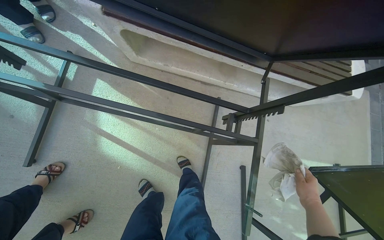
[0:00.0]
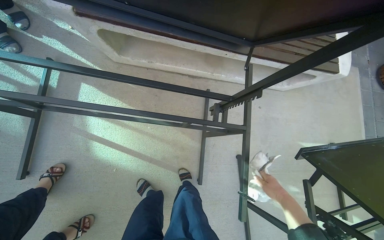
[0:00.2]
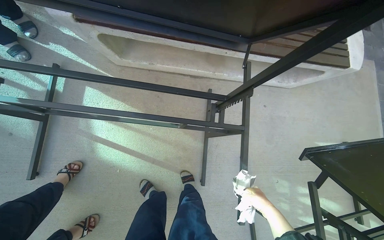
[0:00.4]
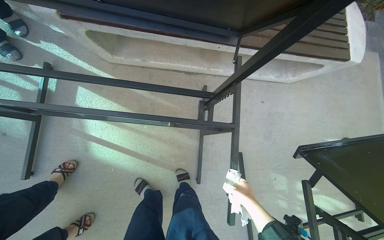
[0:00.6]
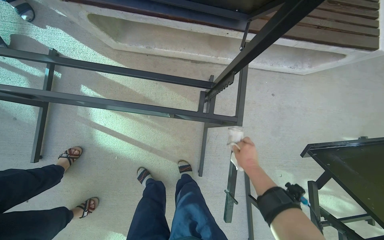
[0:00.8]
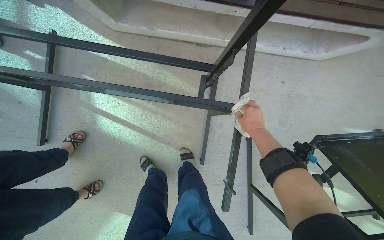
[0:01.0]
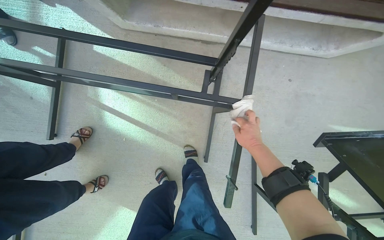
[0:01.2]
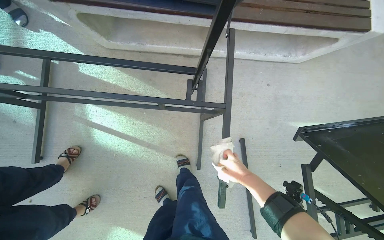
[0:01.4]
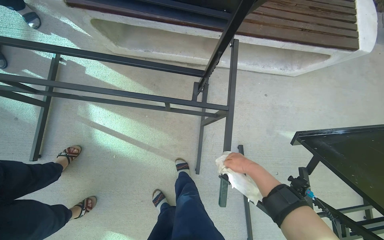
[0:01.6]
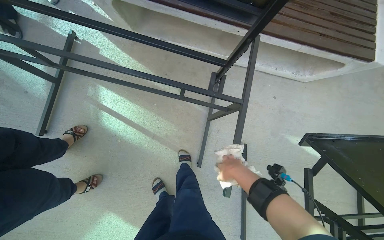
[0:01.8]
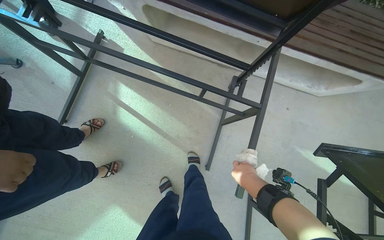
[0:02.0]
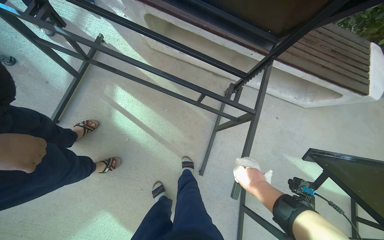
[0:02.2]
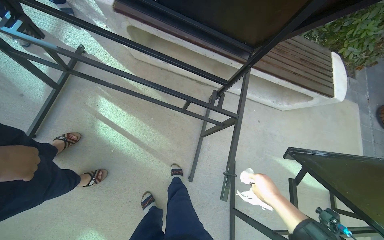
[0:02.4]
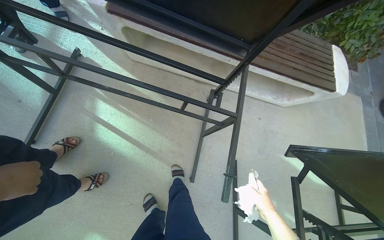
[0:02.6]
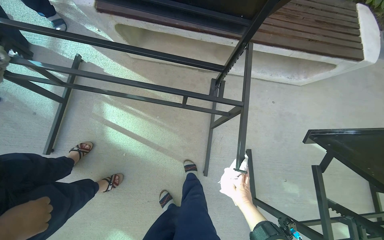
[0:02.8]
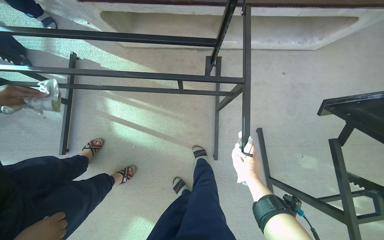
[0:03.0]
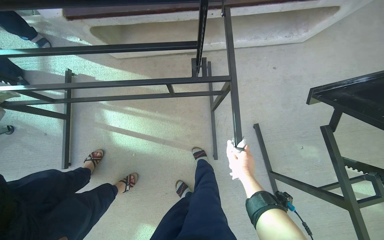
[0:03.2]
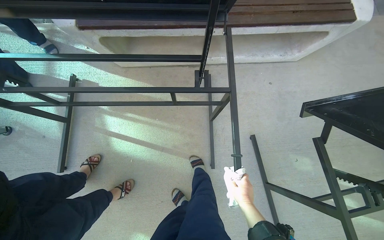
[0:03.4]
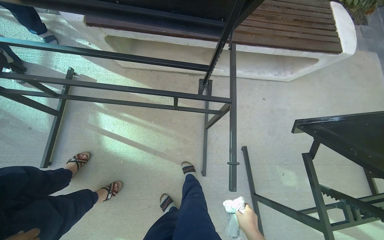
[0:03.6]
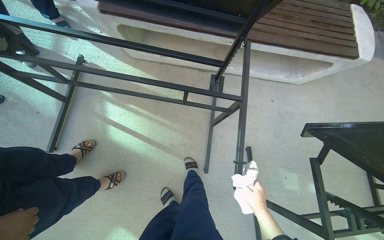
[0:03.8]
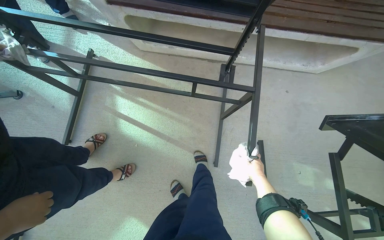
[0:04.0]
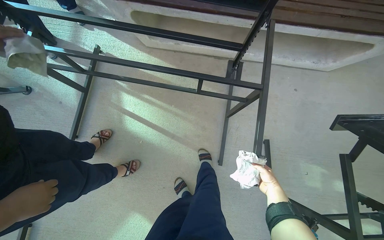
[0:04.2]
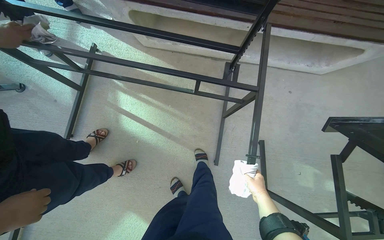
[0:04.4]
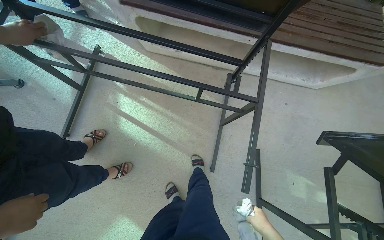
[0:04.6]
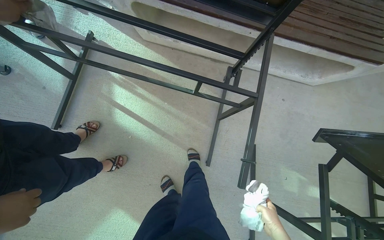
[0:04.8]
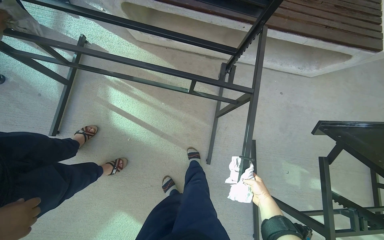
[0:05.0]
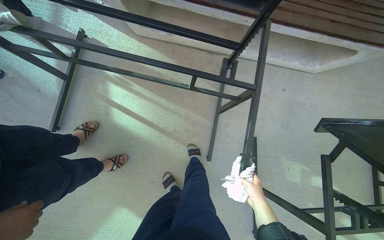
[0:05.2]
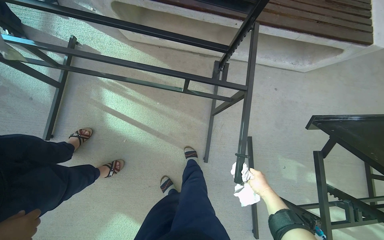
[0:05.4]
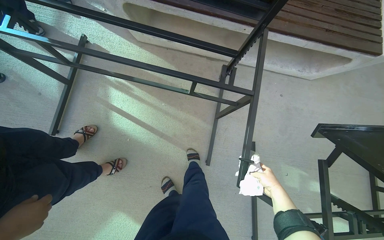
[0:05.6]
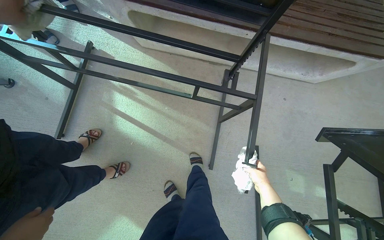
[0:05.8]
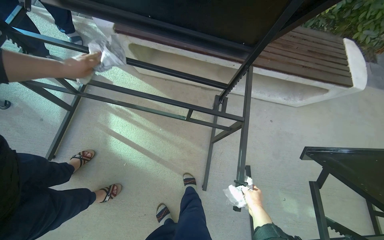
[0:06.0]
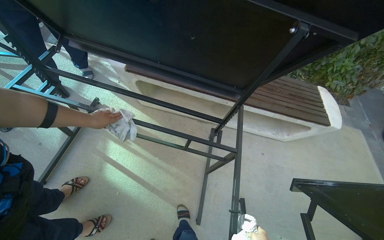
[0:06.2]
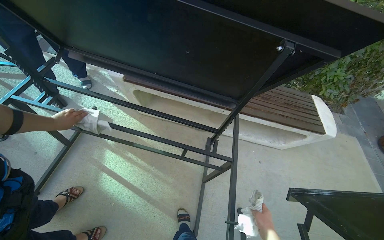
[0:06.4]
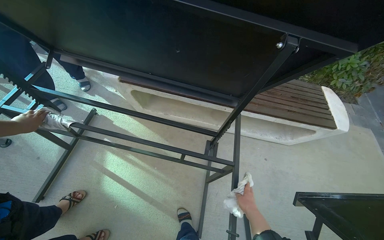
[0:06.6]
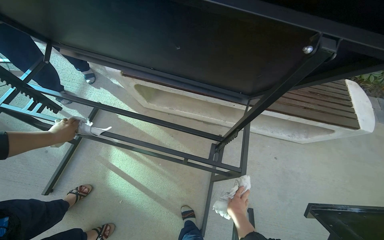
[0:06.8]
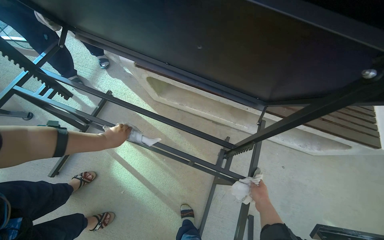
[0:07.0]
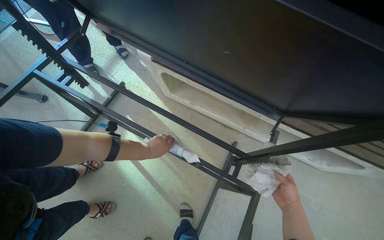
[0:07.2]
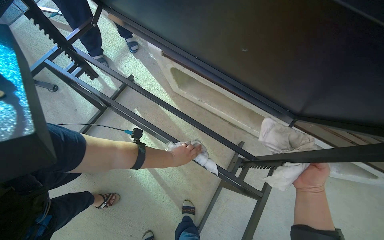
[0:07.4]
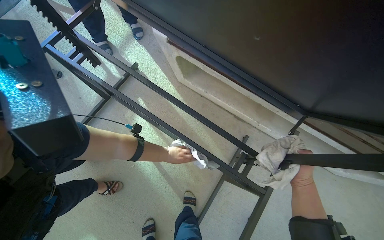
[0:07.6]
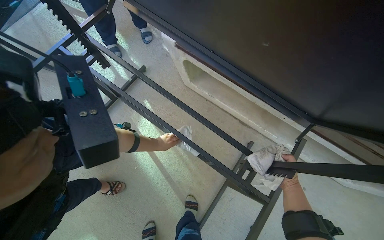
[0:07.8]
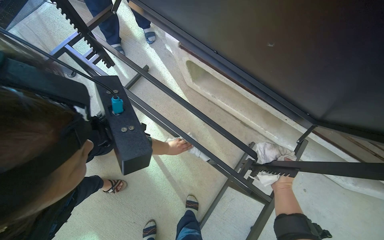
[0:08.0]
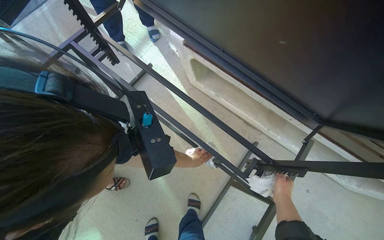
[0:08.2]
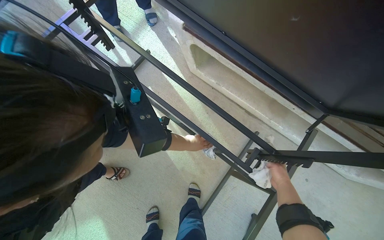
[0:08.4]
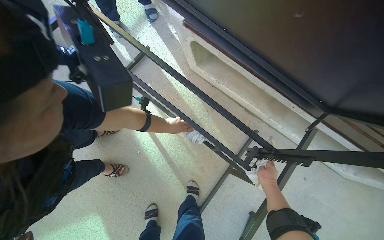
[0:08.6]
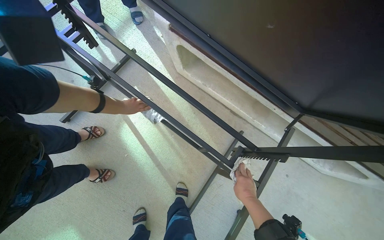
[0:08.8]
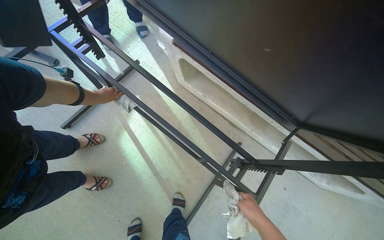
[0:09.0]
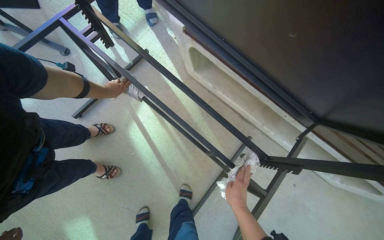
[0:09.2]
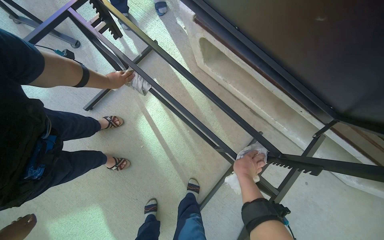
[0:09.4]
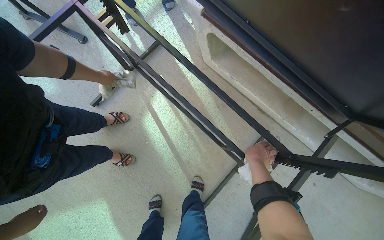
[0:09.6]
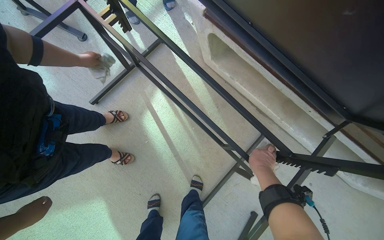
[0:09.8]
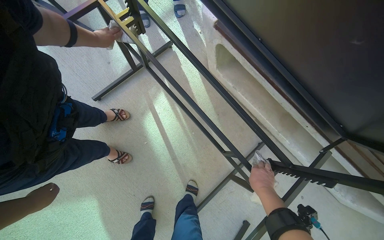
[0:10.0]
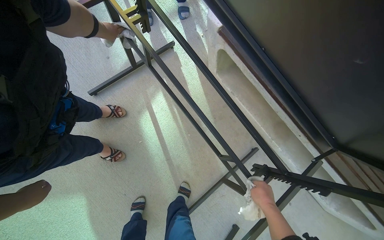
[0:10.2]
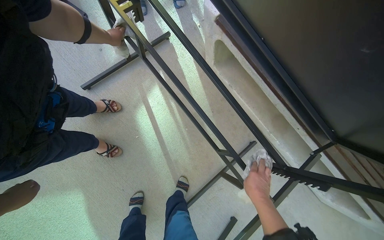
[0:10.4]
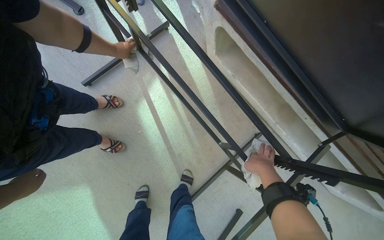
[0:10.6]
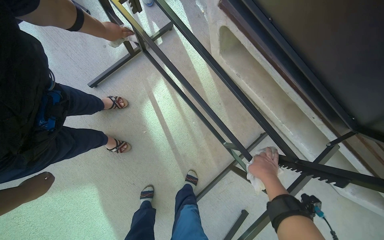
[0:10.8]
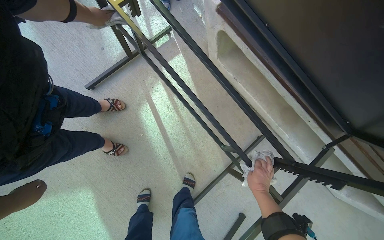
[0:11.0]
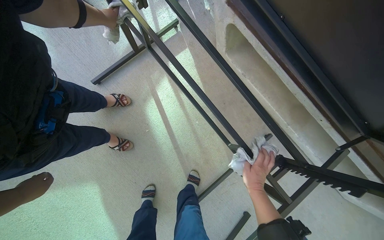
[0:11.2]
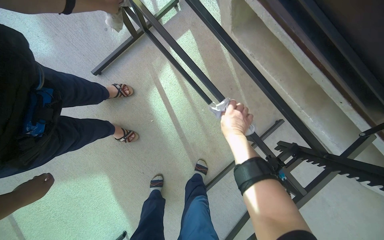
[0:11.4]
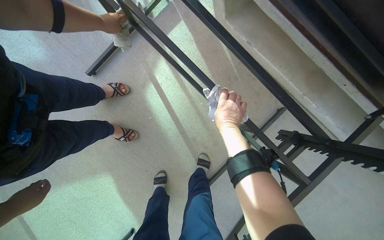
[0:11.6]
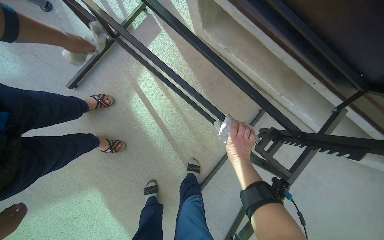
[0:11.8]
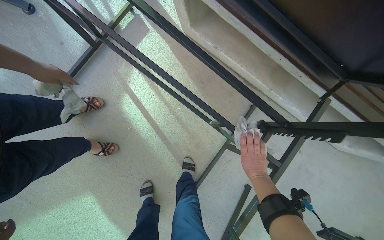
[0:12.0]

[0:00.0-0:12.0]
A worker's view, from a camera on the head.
Job: wiping surfaces.
The whole recording: Wiping outdoor table frame. The worker wipes the frames of several outdoor tables with a cloth.
0:00.0 to 0:01.6: The right hand shifts roughly 10 cm farther from the camera, and goes up the picture and returns, some 10 cm each way.
0:01.6 to 0:03.0: The right hand moves down the picture, roughly 15 cm.
0:06.0 to 0:07.6: The wearer's head swings roughly 20 degrees to the left.
0:07.6 to 0:09.0: The right hand shifts approximately 20 cm to the left and nearer to the camera.
0:10.4 to 0:12.0: The right hand goes up and down the picture, some 25 cm each way, reversing 3 times.

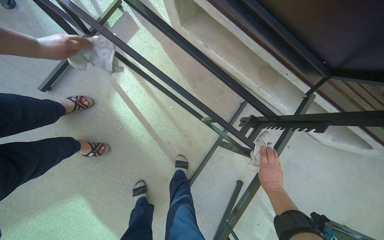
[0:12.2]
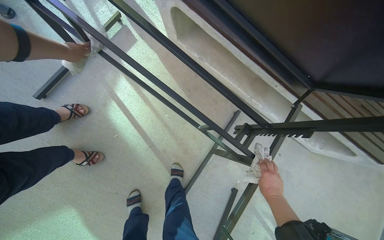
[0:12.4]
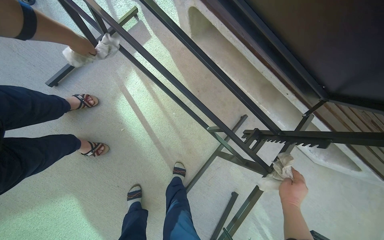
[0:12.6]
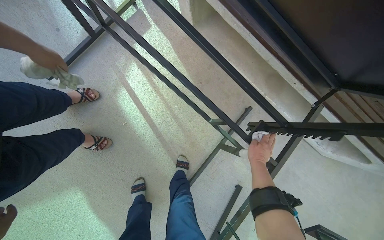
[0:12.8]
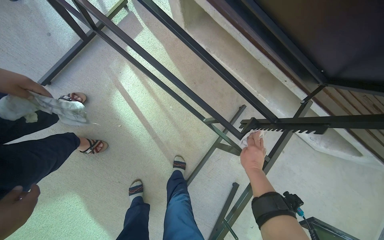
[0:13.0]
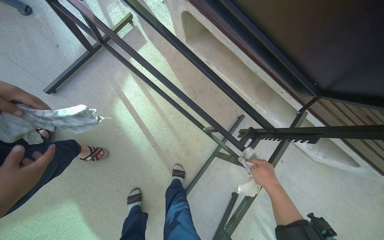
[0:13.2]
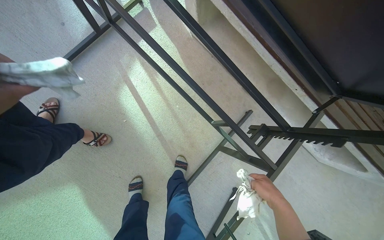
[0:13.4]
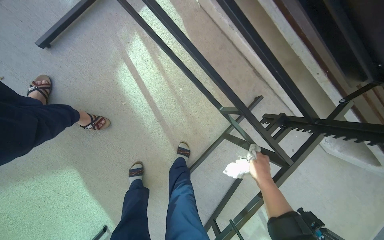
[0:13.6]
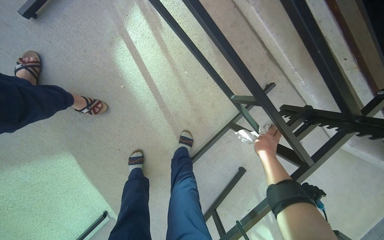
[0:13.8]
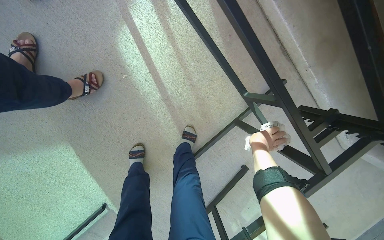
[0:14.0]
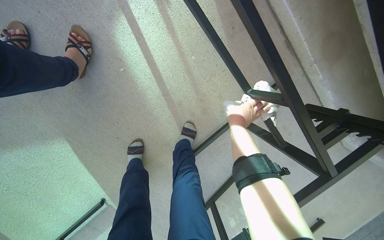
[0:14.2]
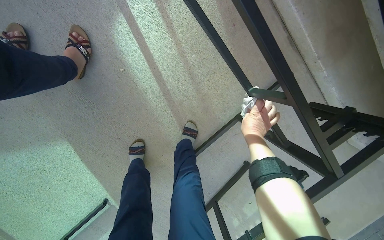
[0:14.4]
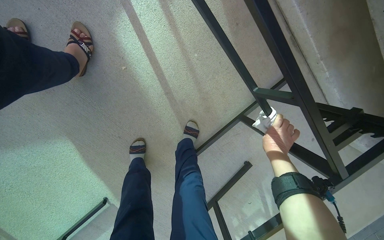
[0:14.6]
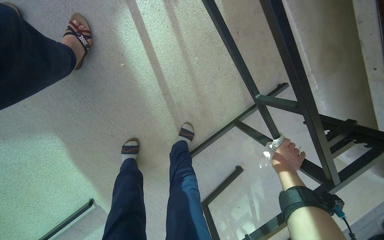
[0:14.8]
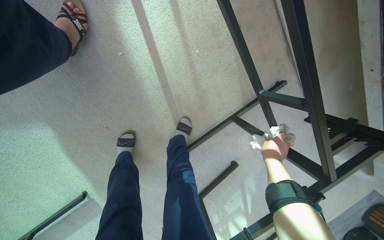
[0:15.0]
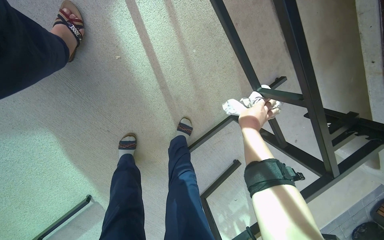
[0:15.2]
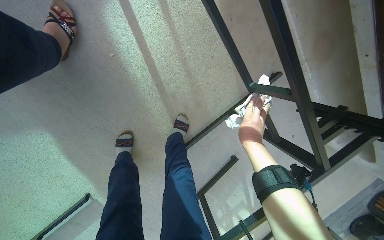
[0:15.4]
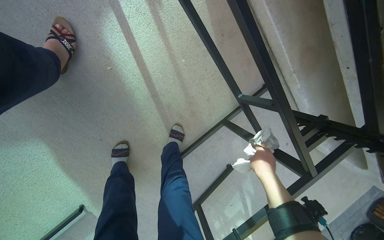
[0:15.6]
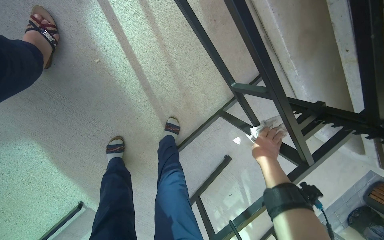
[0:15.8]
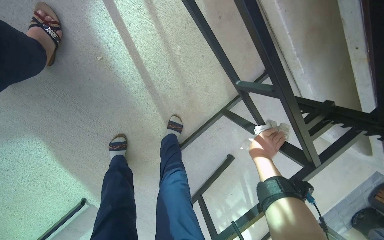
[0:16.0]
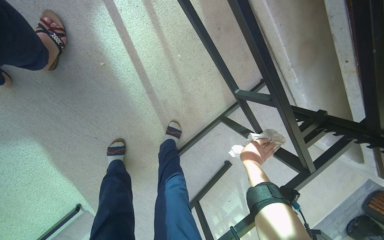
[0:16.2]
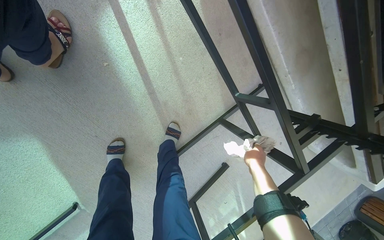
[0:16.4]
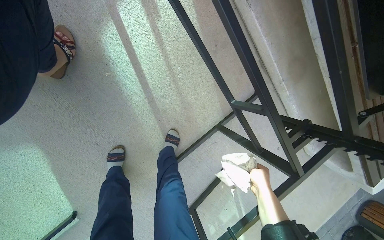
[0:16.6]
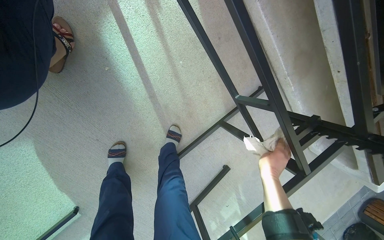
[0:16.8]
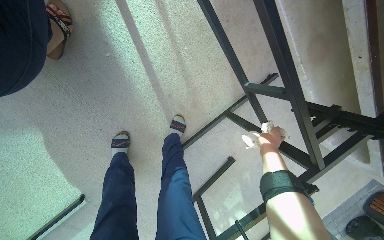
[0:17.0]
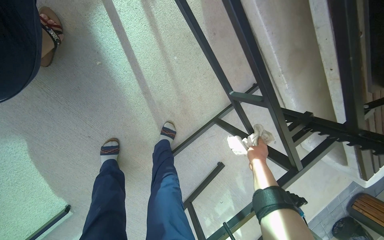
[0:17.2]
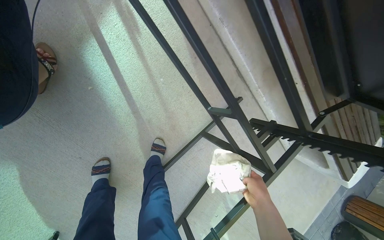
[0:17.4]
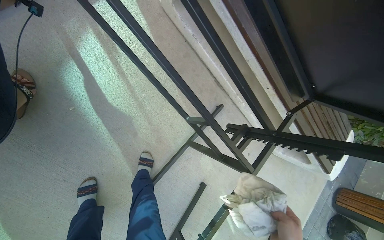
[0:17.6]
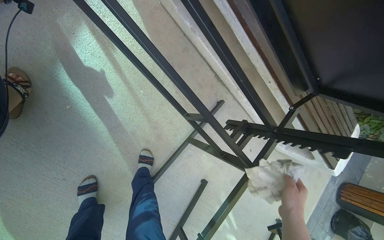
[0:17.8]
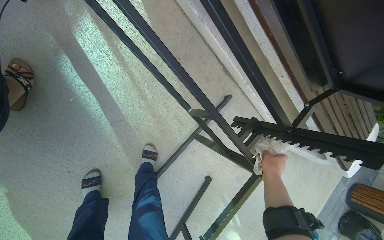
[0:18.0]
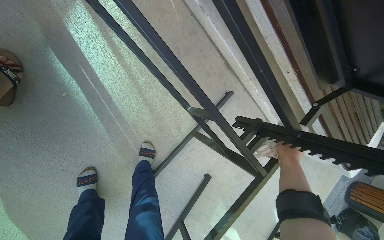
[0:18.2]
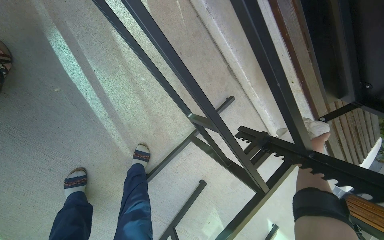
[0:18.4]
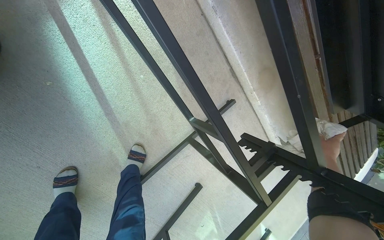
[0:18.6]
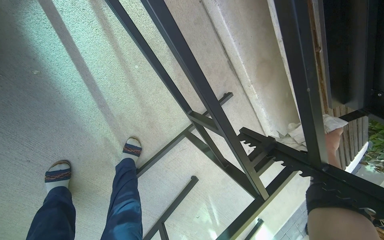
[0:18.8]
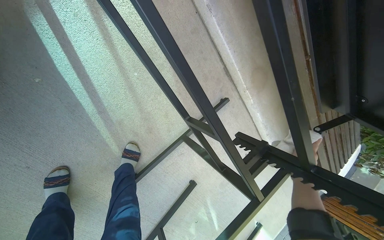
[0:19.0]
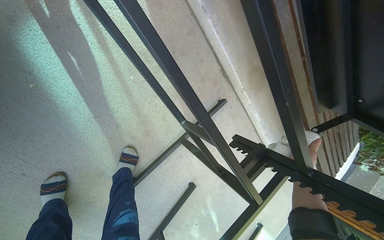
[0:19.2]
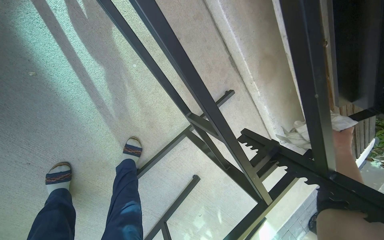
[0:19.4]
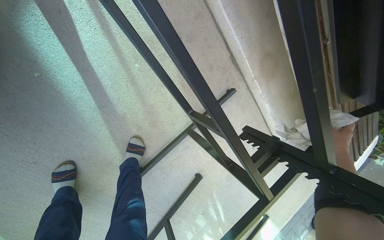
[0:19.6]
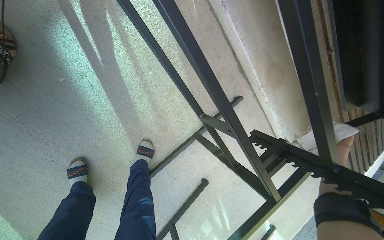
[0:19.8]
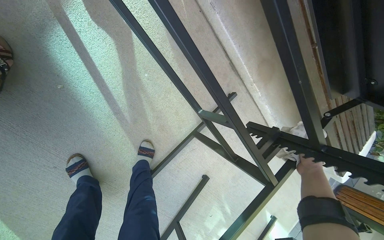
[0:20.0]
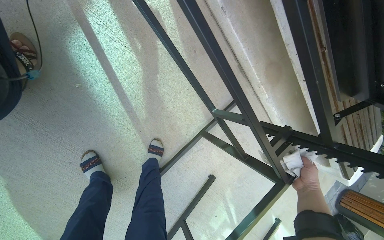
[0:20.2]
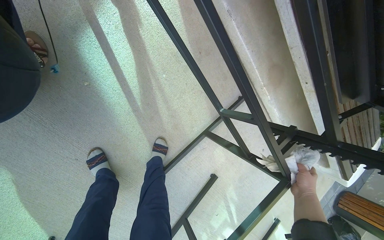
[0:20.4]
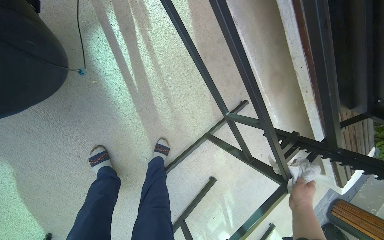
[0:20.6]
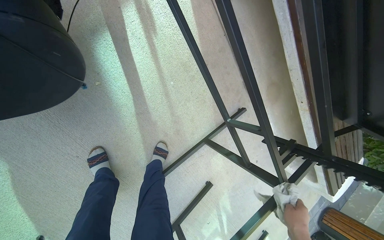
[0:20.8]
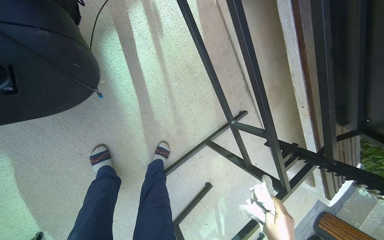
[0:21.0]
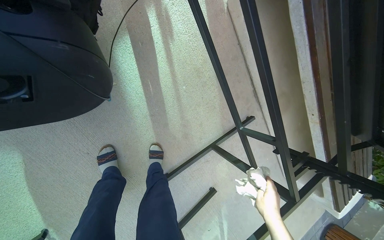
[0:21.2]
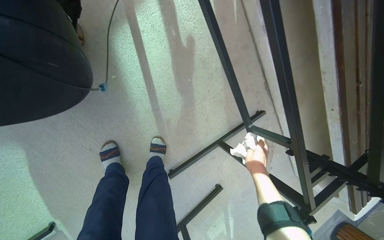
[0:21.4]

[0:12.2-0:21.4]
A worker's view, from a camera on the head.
Job: wiping surfaces.
The whole recording: Wiping outdoor table frame. The worker wipes the frames of several outdoor tables with a cloth.
0:12.2 to 0:13.8: The camera pitches downward, by approximately 10 degrees. The right hand moves up and down the picture over roughly 15 cm, changing direction 2 times.
0:13.8 to 0:15.2: The right hand goes left and right, roughly 15 cm each way, reversing 2 times.
0:15.2 to 0:16.8: The right hand goes approximately 20 cm down the picture and to the right.
